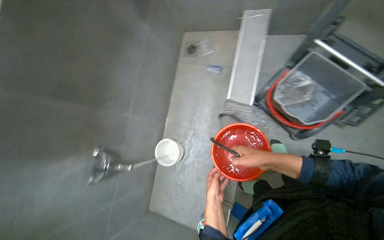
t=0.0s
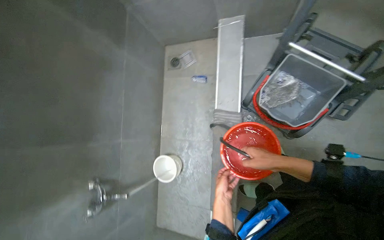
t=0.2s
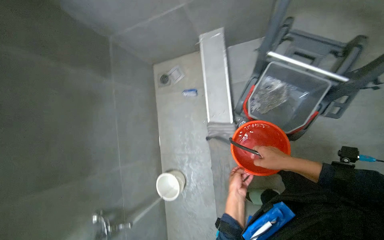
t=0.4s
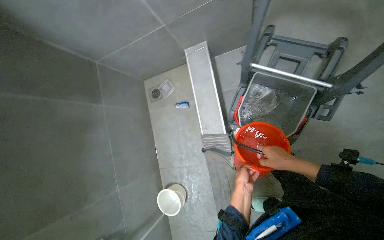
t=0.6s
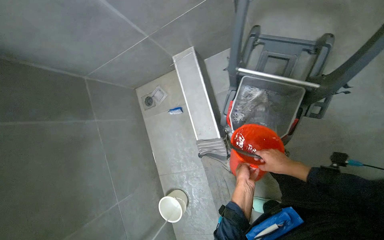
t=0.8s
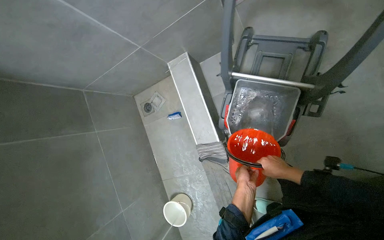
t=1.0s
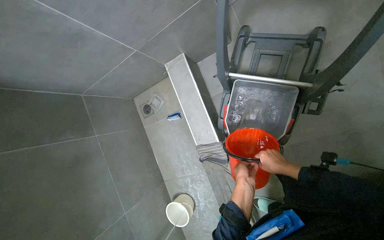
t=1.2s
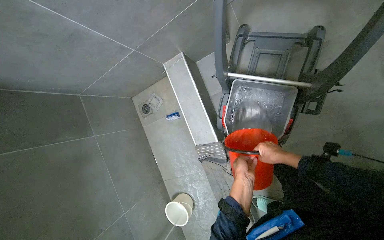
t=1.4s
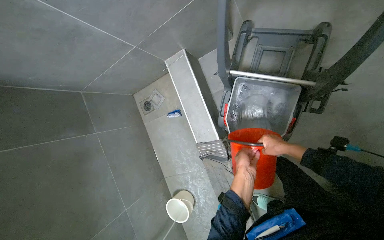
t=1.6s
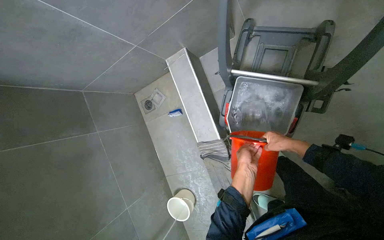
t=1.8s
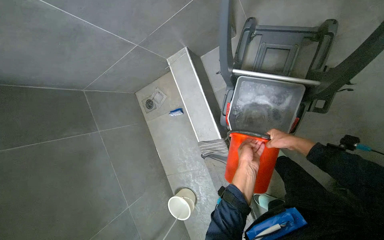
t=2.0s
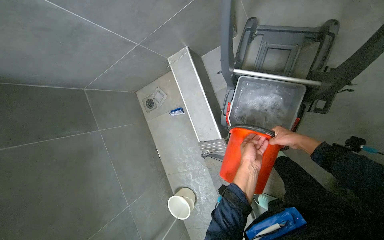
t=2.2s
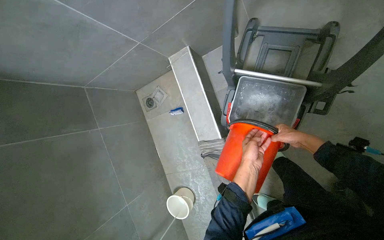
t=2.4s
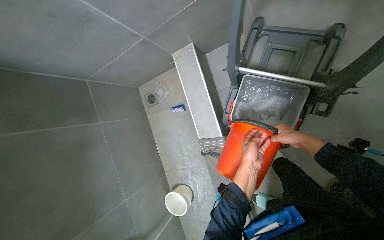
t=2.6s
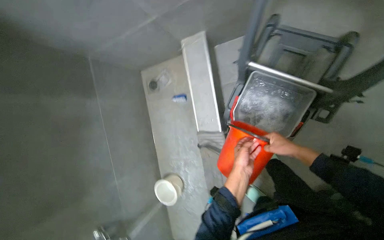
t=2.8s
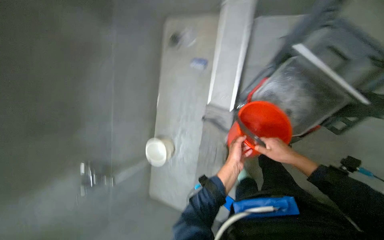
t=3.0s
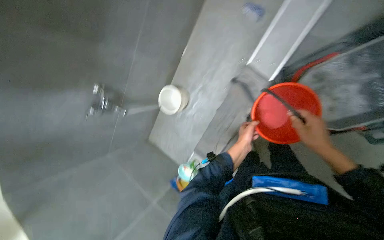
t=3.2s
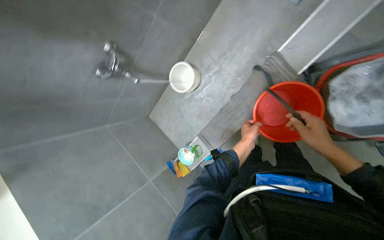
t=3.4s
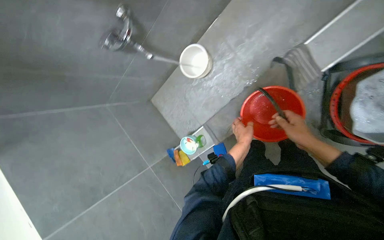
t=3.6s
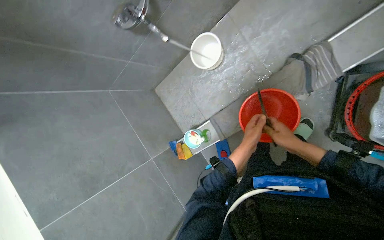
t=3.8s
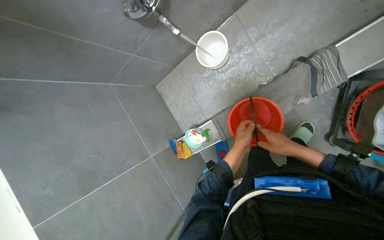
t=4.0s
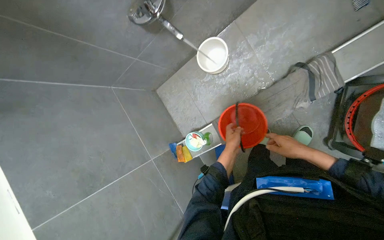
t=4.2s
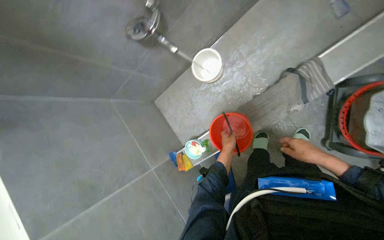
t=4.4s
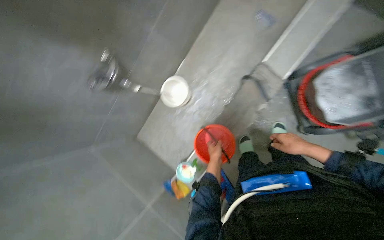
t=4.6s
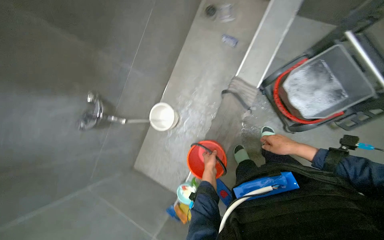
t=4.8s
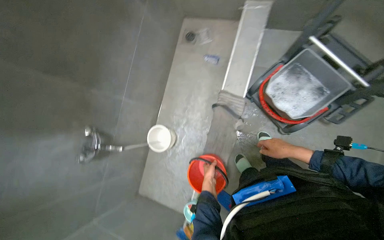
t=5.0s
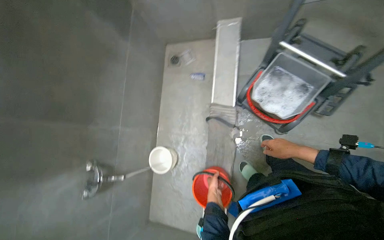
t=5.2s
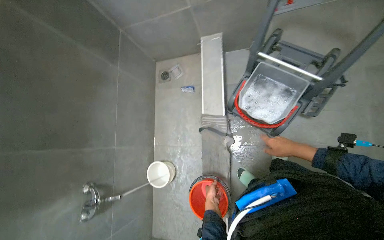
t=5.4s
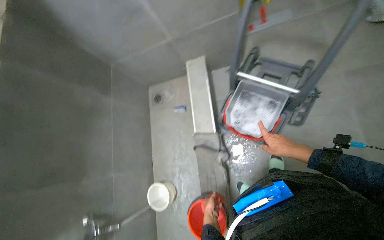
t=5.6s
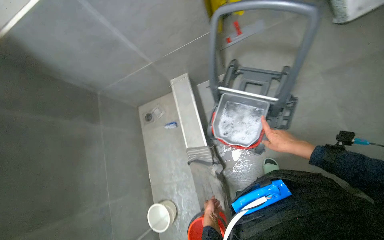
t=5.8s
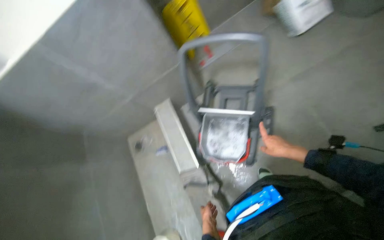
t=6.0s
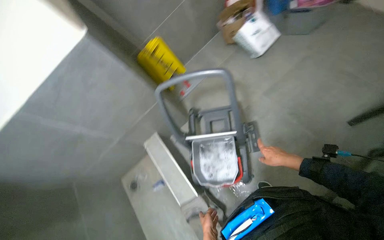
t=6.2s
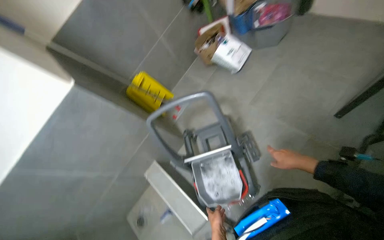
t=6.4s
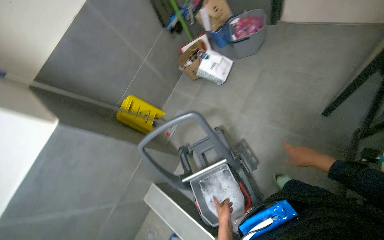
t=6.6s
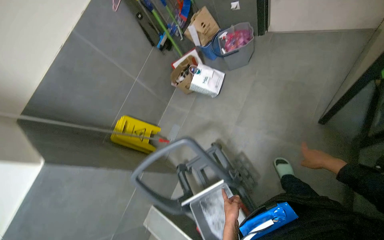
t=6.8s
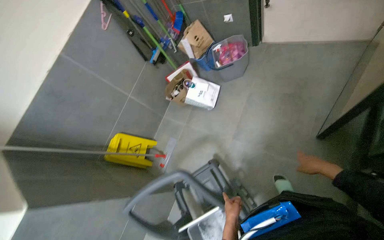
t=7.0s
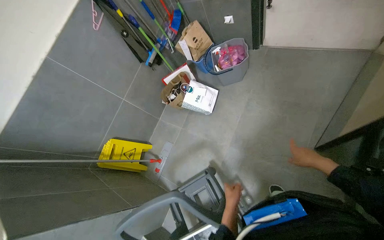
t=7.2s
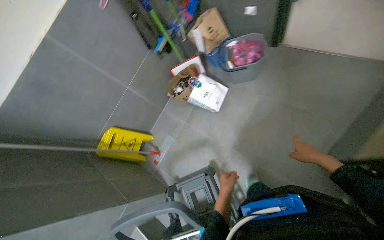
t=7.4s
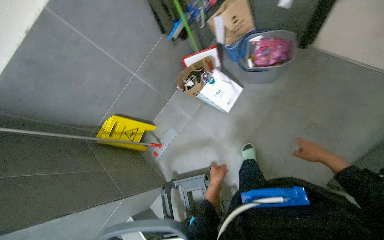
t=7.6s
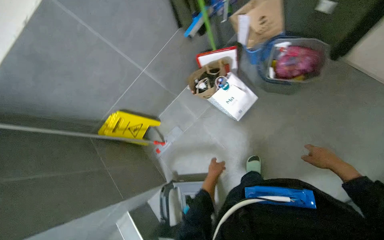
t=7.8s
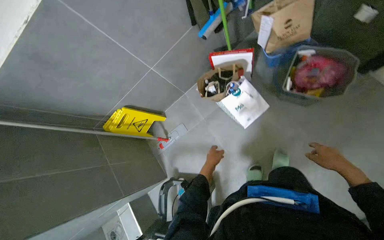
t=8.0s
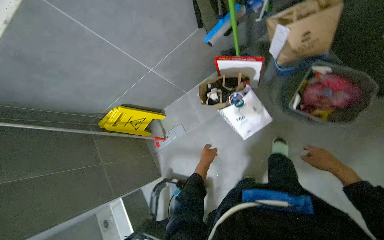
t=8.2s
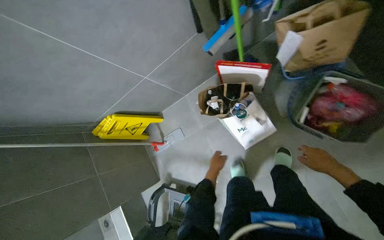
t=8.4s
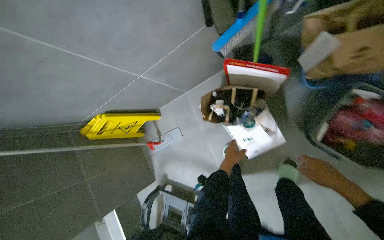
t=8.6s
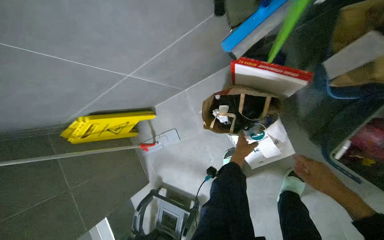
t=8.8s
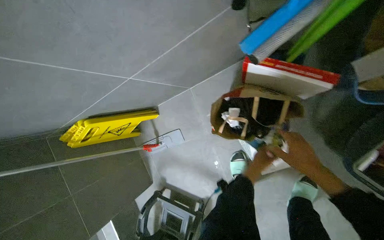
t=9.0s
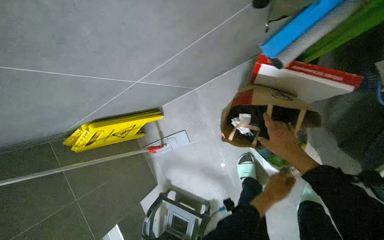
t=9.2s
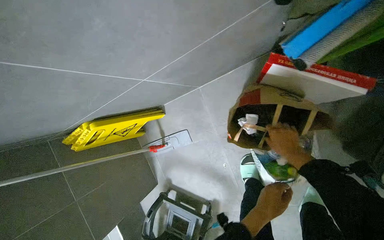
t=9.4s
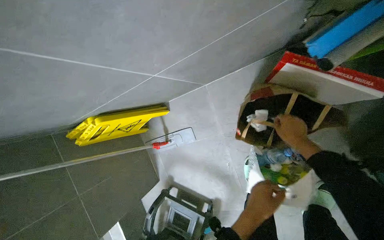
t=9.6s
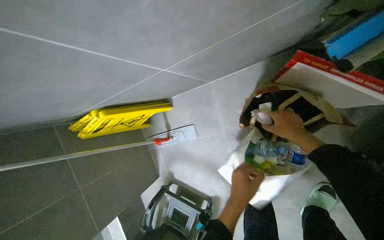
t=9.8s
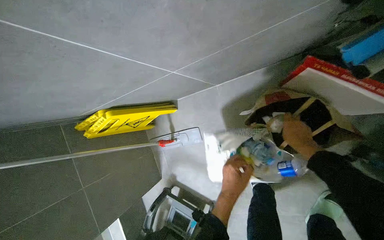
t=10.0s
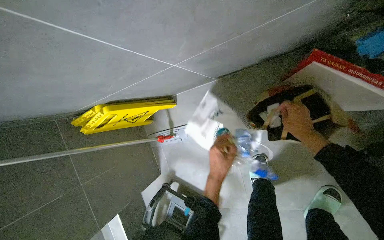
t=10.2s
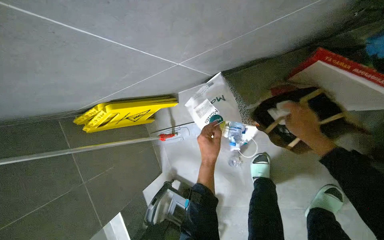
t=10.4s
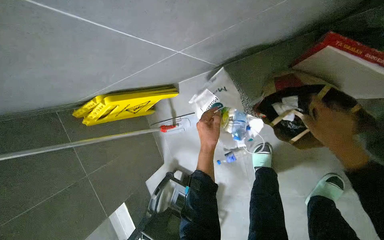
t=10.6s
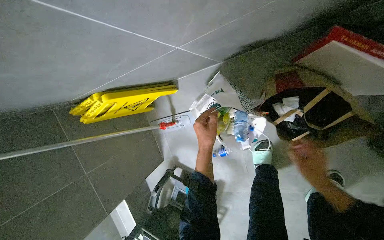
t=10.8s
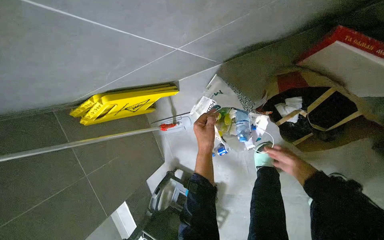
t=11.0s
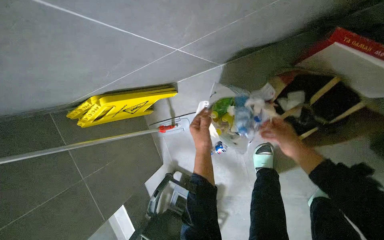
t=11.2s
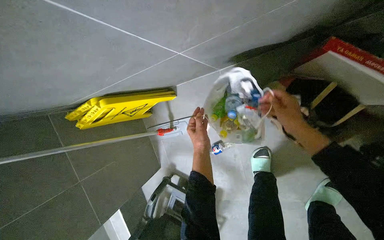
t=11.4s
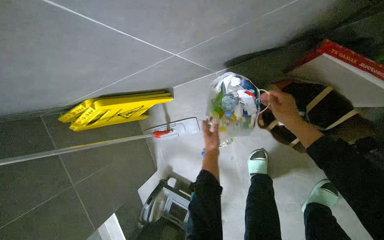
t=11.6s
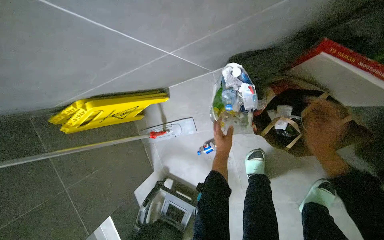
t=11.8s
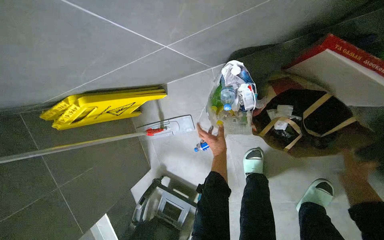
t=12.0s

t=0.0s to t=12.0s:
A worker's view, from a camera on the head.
Job: preparing cleaning supplies.
The whole recording: Preparing cleaning equipment and solutions. The worker prepares the mop, fills buckets with water, adds cleaning liquid, and wrings cloths.
t=0.0s to t=1.6s: The camera is carried some 50 cm. The scene rotates counterclockwise by some 30 degrees.
t=1.6s to t=3.0s: The view tilts roughly 15 degrees downward. Everything in view rotates roughly 30 degrees clockwise.
t=3.0s to t=4.4s: The wearer looks approximately 20 degrees further downward. The scene rotates clockwise by approximately 40 degrees.
t=4.4s to t=6.0s: The wearer moves about 50 cm. The view tips upward by roughly 45 degrees. The scene rotates counterclockwise by about 75 degrees.
t=6.0s to t=7.6s: The wearer moves roughly 70 cm.
t=7.6s to t=9.0s: The camera travels some 1 m. The camera pitches downward, by some 30 degrees.
t=9.0s to t=10.4s: The left hand shifts some 35 cm to the left. The right hand goes about 20 cm up the picture and farther from the camera.
t=10.4s to t=12.0s: The left hand goes about 20 cm farther from the camera and to the right; the right hand moves up and down the picture over some 20 cm, changing direction 2 times.

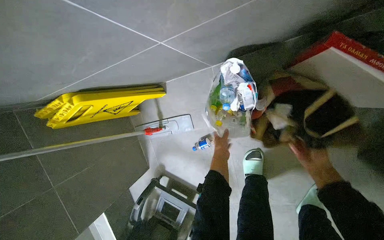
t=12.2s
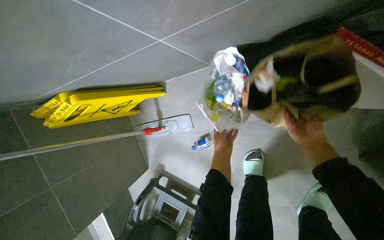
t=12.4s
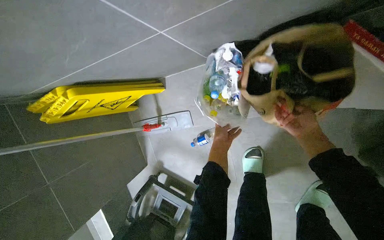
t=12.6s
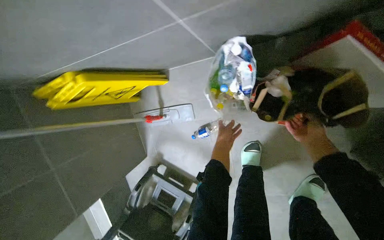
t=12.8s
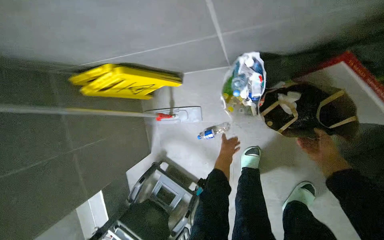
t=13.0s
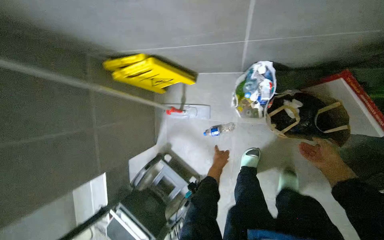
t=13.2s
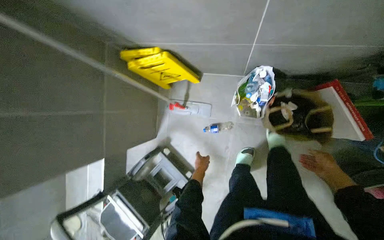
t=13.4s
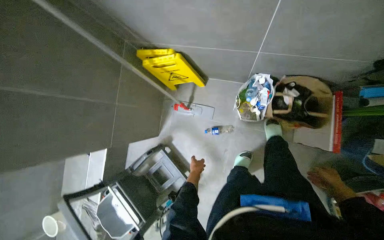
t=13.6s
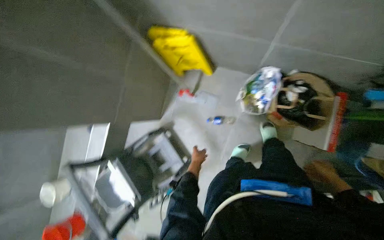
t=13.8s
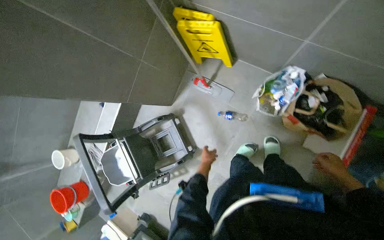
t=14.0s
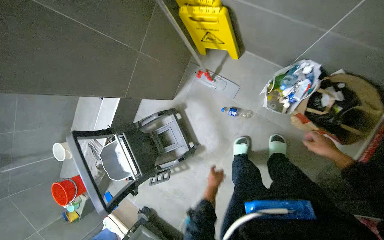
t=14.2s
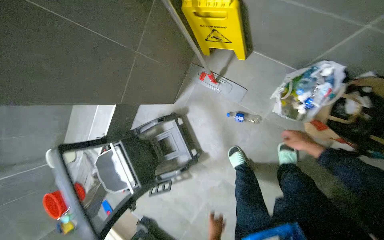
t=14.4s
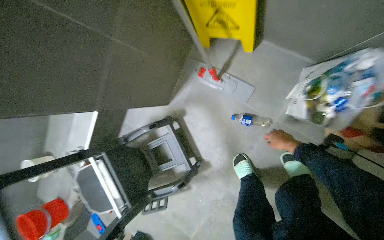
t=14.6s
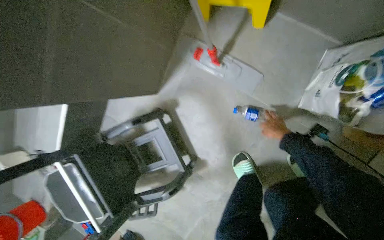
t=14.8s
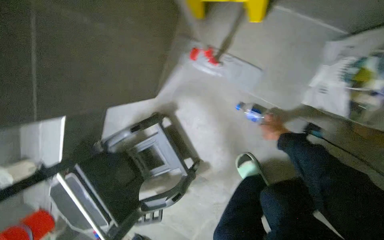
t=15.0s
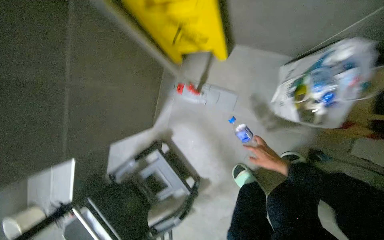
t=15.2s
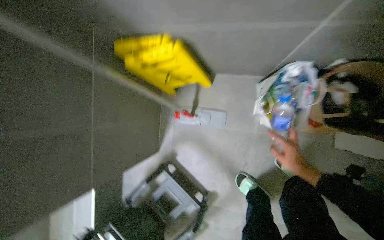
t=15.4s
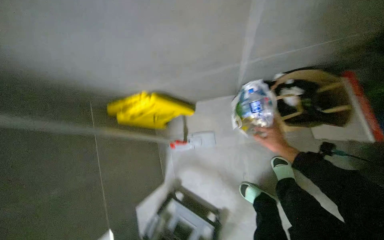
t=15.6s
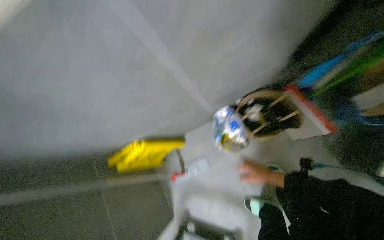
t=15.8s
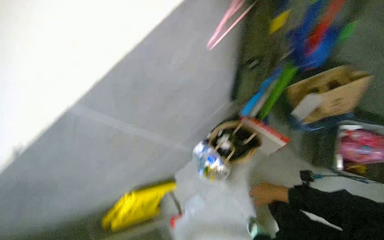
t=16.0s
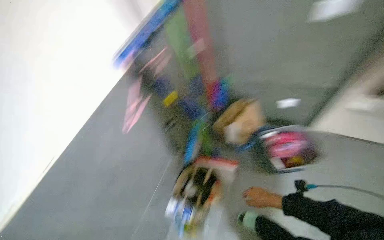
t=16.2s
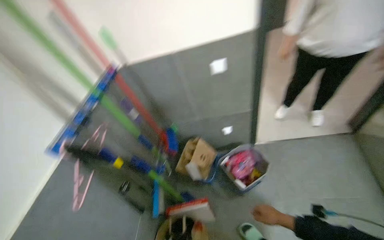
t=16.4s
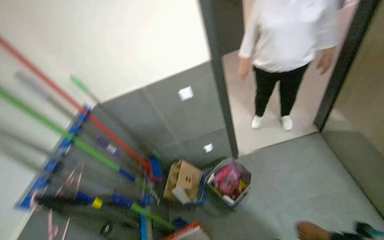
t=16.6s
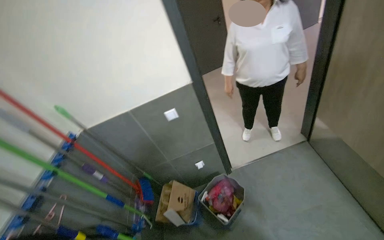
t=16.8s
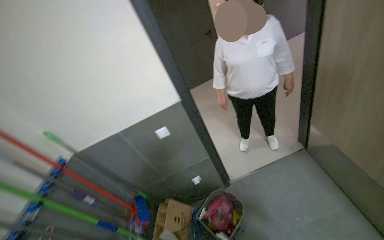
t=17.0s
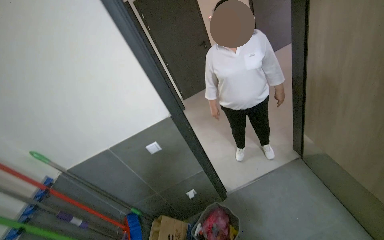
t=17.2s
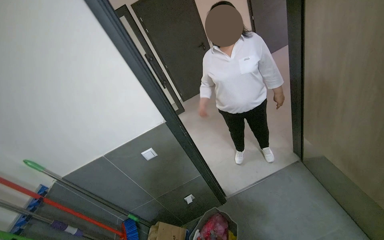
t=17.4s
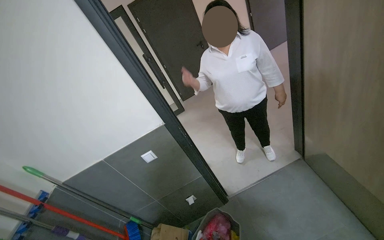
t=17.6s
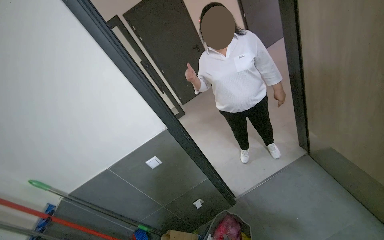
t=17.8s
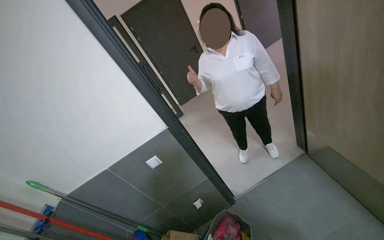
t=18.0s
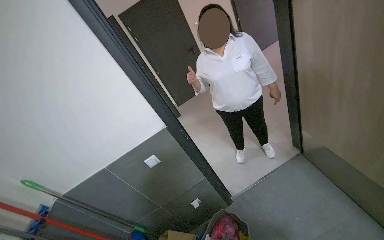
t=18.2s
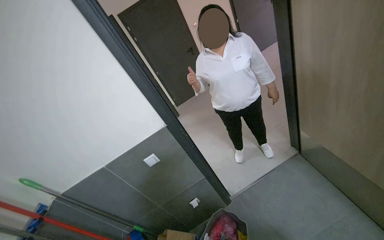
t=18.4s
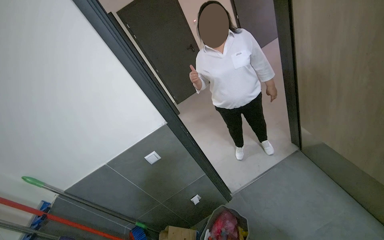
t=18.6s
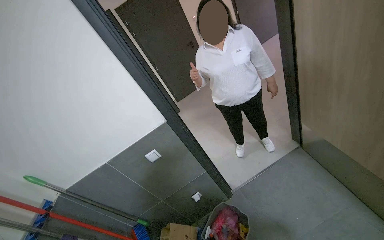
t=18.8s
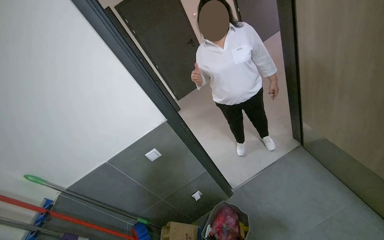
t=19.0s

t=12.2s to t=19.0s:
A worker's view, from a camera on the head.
Job: preparing cleaning supplies.
The whole recording: Preparing cleaning equipment and solutions. The worker prepares the mop, fills buckets with water, adds cleaning liquid, and wrings cloths.
t=12.2s to t=13.6s: The head travels roughly 50 cm.
t=13.6s to t=15.0s: The head travels approximately 60 cm. The view tilts about 20 degrees downward.
t=15.0s to t=16.2s: The head travels roughly 90 cm. The view tips upward by about 70 degrees. The scene rotates counterclockwise by some 85 degrees.
t=16.2s to t=17.6s: The camera is carried approximately 60 cm. The head turns to the right by about 40 degrees. The wearer looks about 35 degrees further upward.
